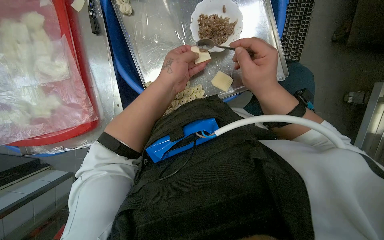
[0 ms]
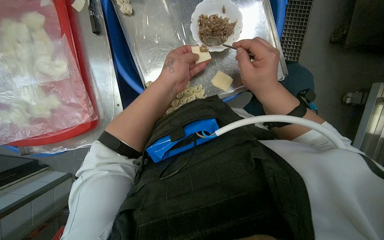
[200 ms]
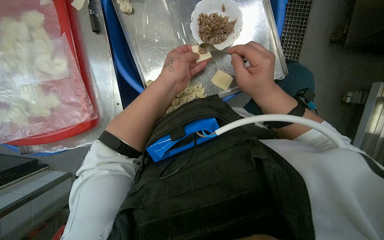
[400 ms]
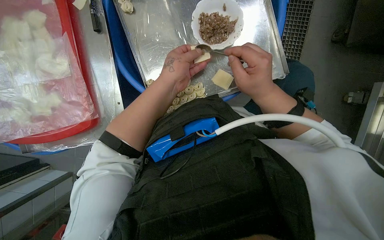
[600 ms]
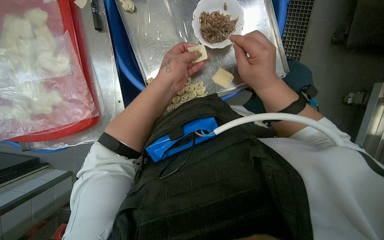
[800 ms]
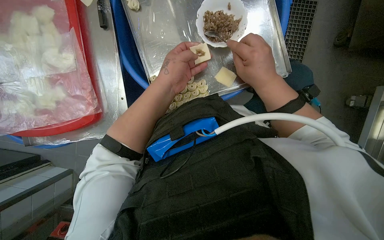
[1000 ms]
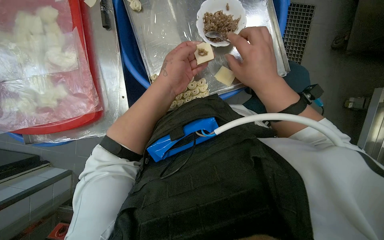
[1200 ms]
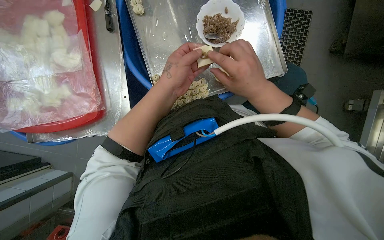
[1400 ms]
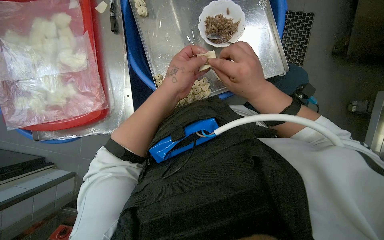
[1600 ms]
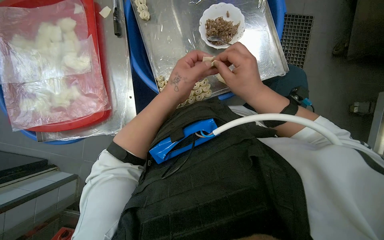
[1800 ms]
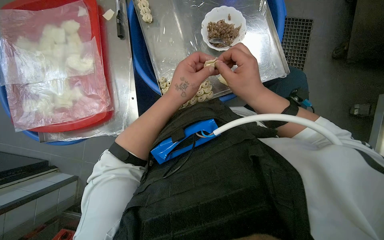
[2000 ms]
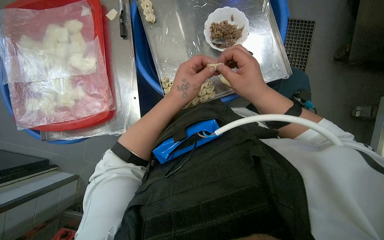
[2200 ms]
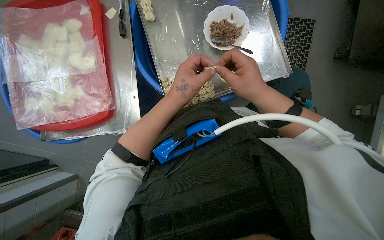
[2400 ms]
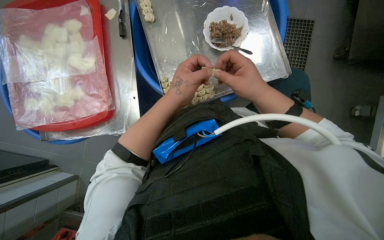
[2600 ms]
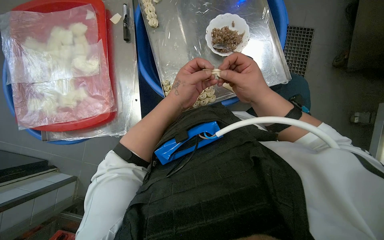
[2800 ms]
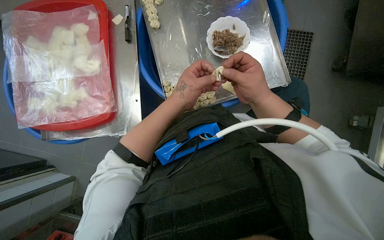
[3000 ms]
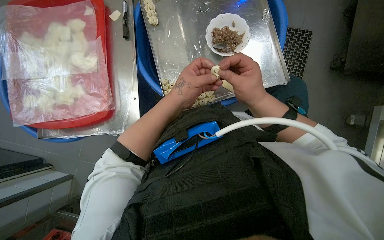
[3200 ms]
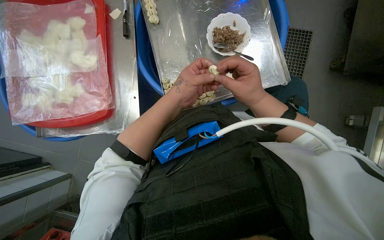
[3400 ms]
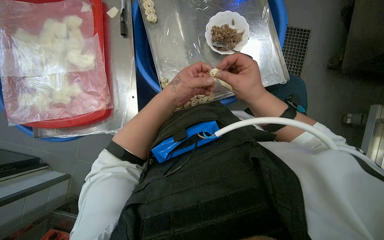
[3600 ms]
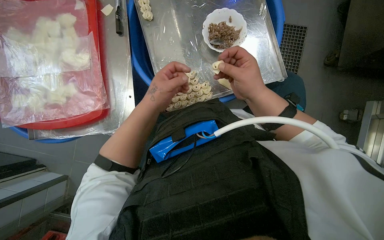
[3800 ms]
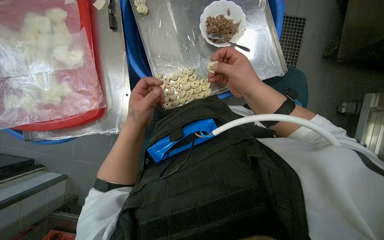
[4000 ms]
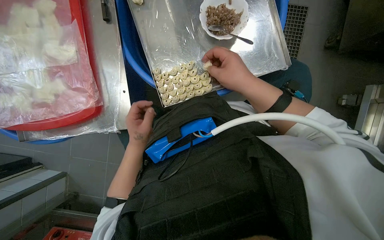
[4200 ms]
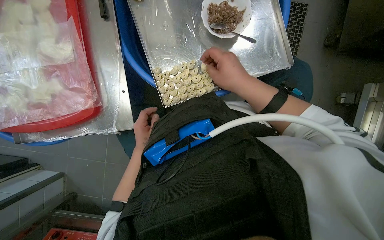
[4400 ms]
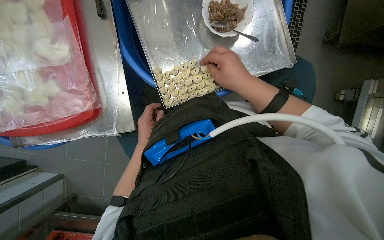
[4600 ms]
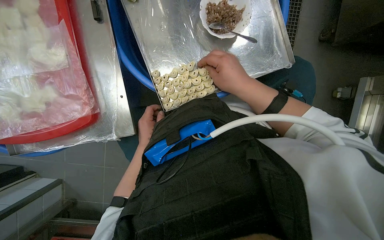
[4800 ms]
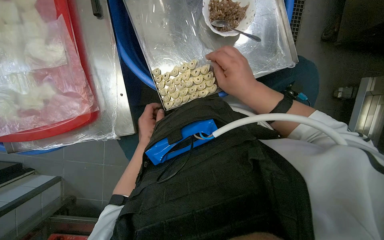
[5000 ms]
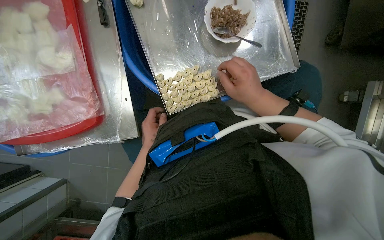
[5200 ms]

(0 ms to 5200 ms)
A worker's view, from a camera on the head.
Job: preparing food.
The whole recording: Making dumplings with meat filling. The worker picks up dough, fills it with meat, folds it, and places the finished dumpling on a tray.
1800 ms - 3400 ms: The hands make small movements and keep their place.
3400 ms - 5200 ms: The left hand shifts roughly 20 cm farther from the camera, down the picture and to the left.

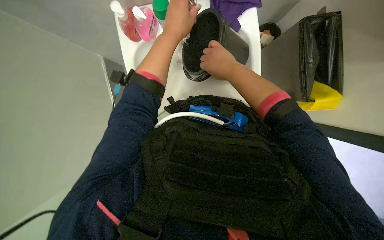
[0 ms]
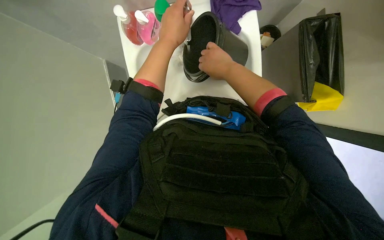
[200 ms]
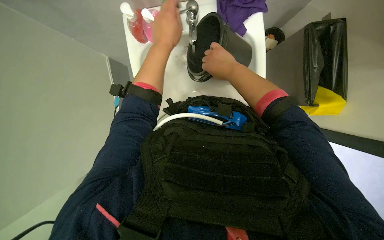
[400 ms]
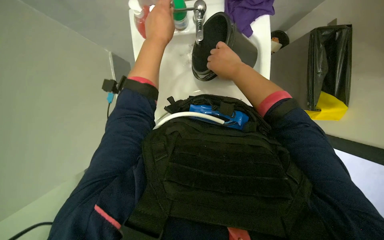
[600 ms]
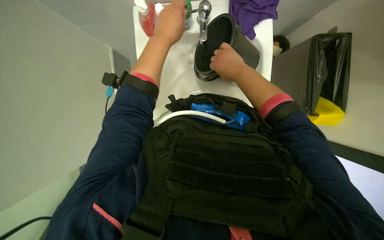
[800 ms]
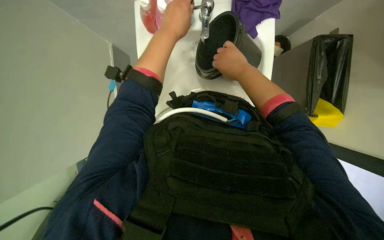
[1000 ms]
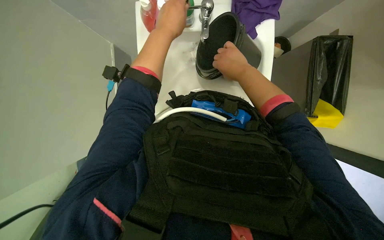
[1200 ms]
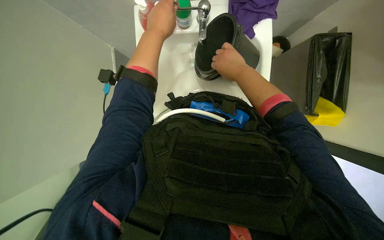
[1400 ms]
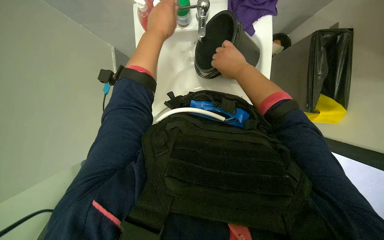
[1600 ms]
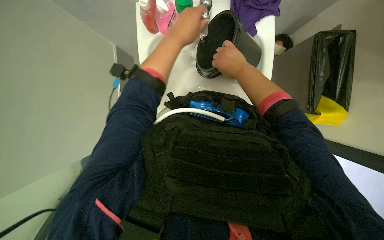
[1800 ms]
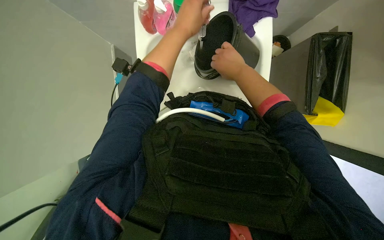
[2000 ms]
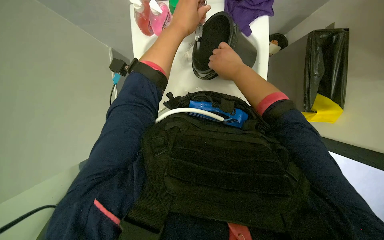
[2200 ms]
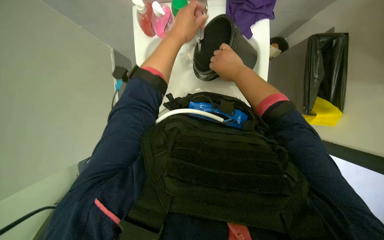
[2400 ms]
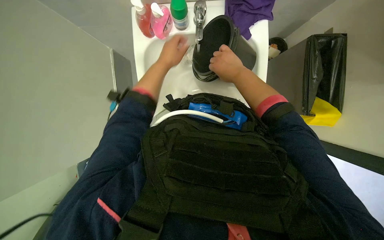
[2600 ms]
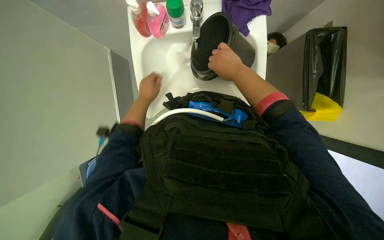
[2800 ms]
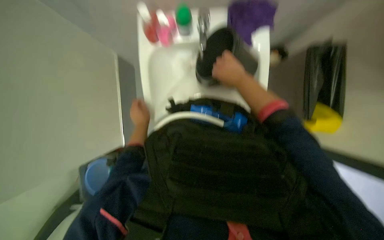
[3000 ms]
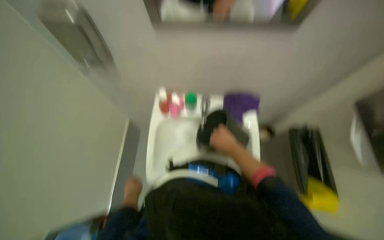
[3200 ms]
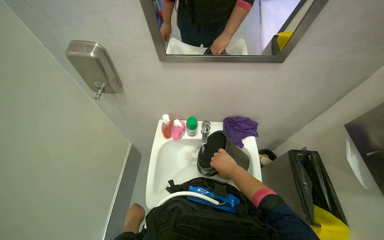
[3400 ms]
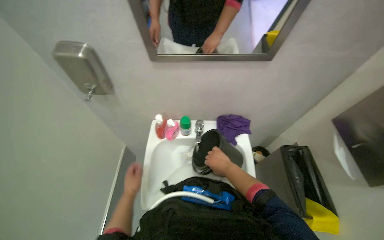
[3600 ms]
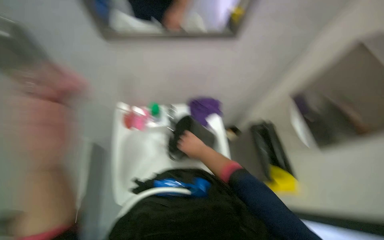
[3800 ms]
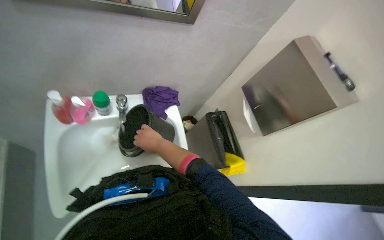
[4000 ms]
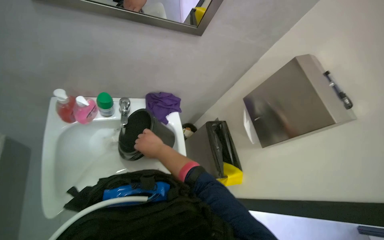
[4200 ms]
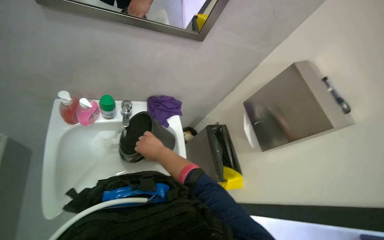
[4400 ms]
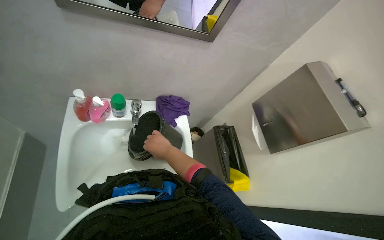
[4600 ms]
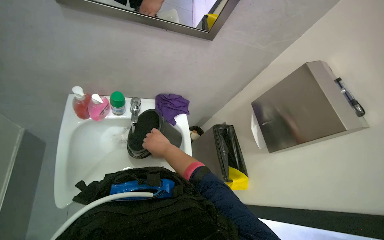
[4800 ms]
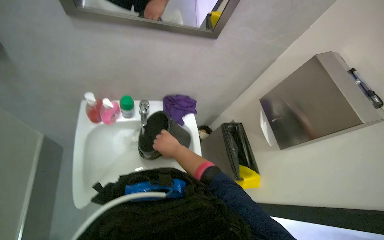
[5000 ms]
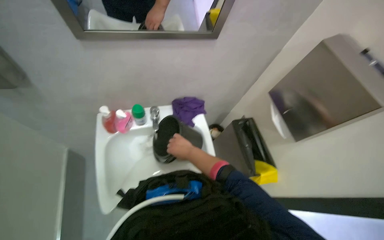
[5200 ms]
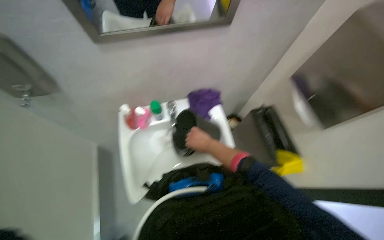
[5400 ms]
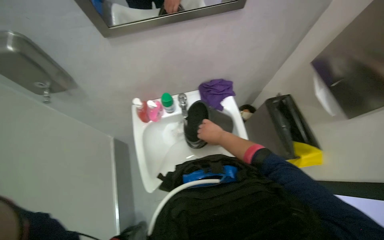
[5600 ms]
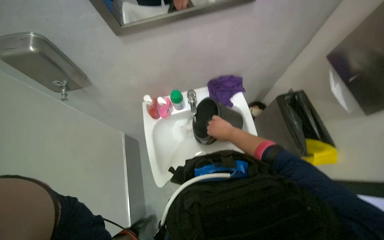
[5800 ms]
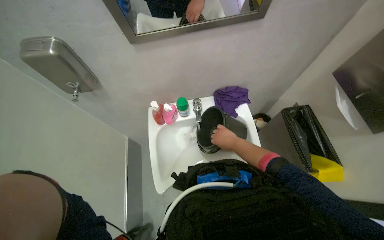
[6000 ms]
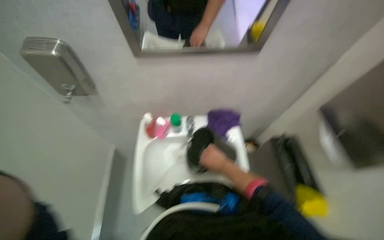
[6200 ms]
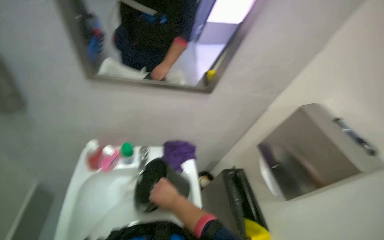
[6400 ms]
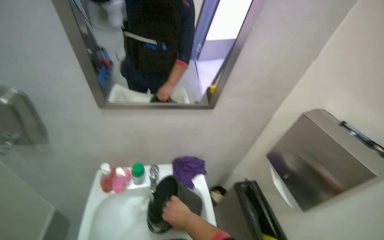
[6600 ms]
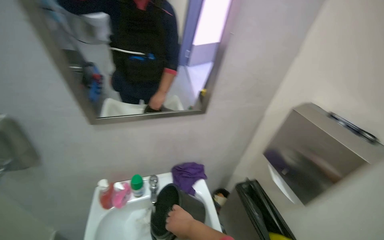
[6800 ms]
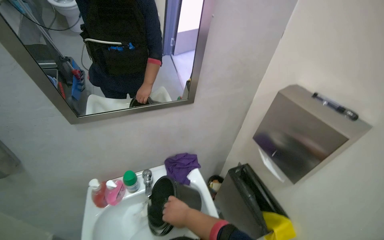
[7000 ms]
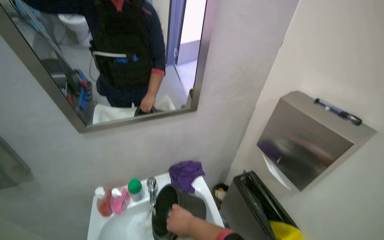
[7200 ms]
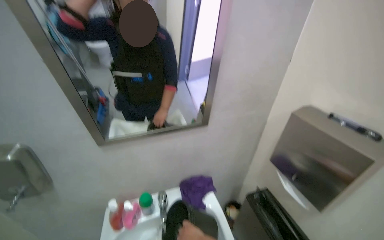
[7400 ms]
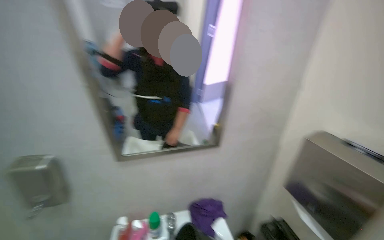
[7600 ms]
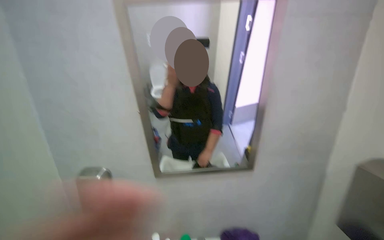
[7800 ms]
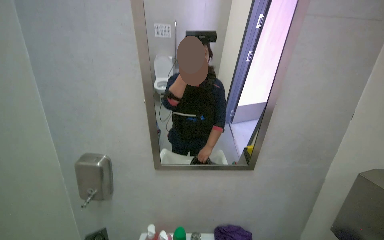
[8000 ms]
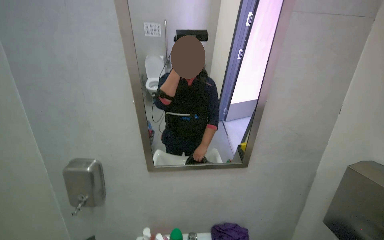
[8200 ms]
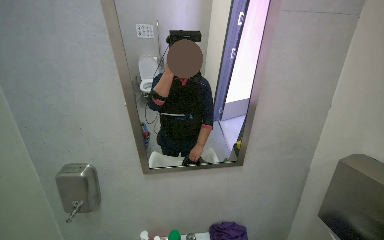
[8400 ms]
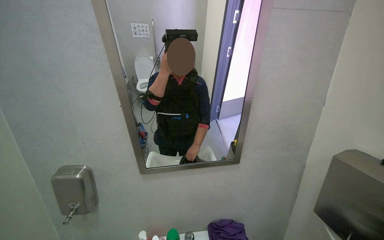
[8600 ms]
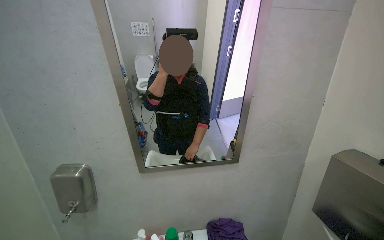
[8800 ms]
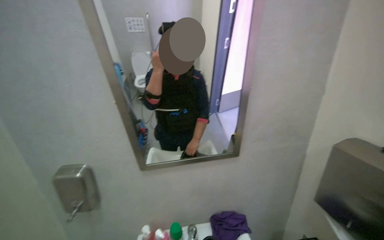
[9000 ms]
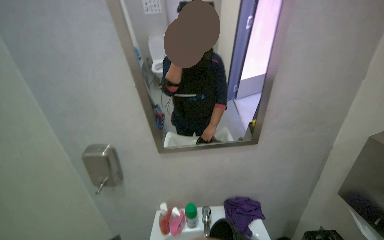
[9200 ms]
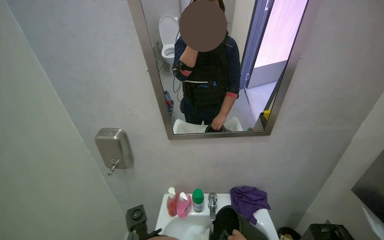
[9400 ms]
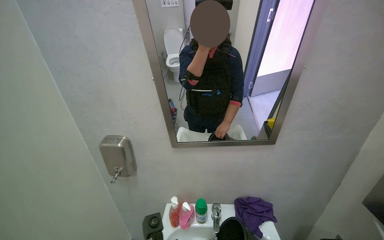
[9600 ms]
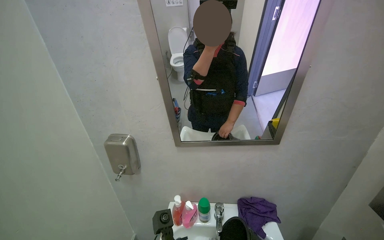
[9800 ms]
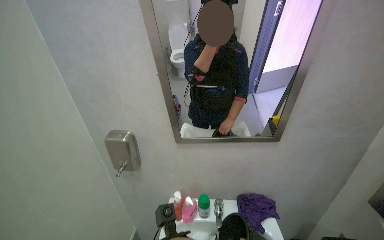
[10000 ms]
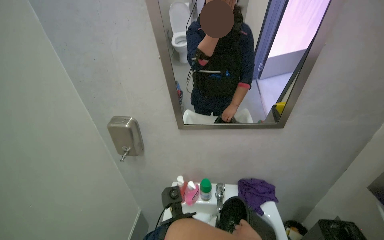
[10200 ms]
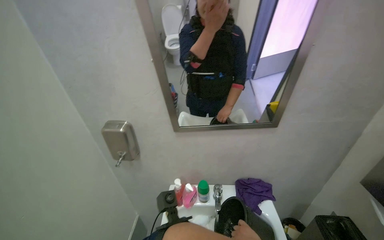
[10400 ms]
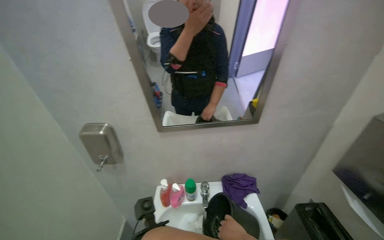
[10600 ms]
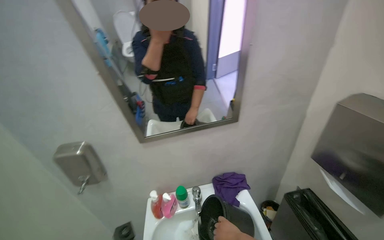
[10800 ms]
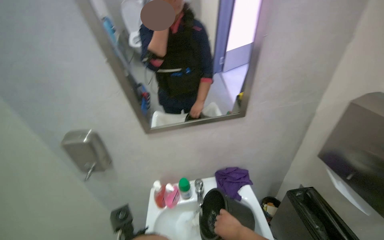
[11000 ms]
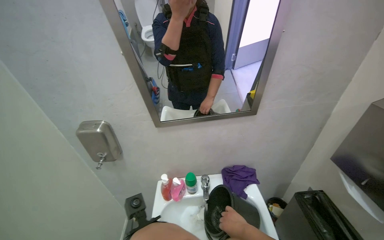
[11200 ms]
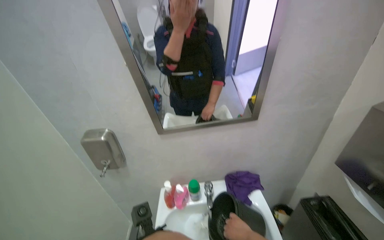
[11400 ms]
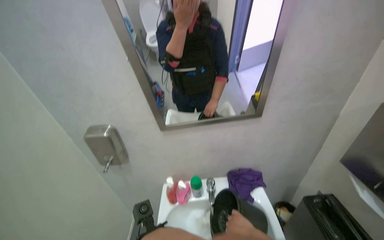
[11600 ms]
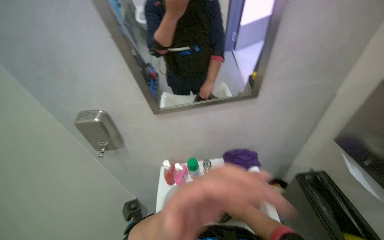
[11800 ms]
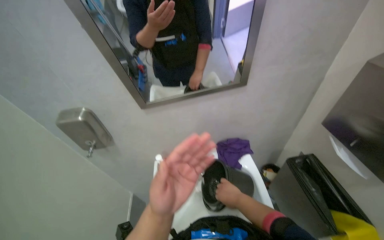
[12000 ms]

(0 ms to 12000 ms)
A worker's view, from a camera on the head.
Job: preparing cleaning supplies.
The whole recording: Preparing cleaning supplies. The worker fills a bucket with water, adds a cloth, and wrings it out.
0 ms - 1600 ms: The hands are busy where they are.
1600 ms - 3000 ms: The left hand travels down the picture, farther from the camera and to the left by some 30 cm.
3000 ms - 4400 ms: The view pans to the right by approximately 30 degrees. The wearer looks some 30 degrees further upward.
4400 ms - 6000 ms: The view pans to the left by roughly 25 degrees.
6000 ms - 7600 ms: The camera pitches upward, by roughly 40 degrees.
9000 ms - 10400 ms: The camera pitches downward, by roughly 15 degrees.

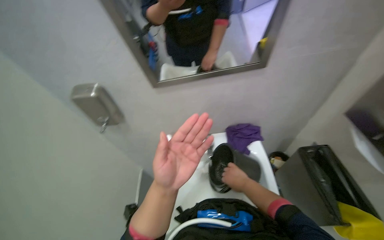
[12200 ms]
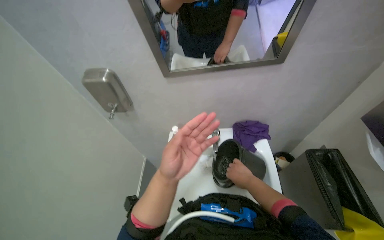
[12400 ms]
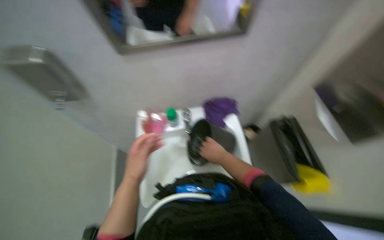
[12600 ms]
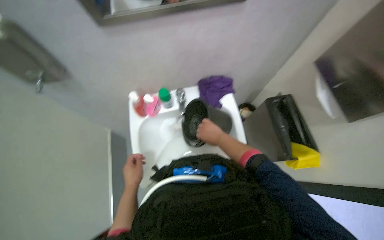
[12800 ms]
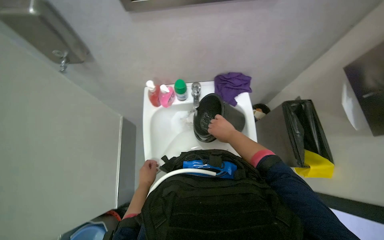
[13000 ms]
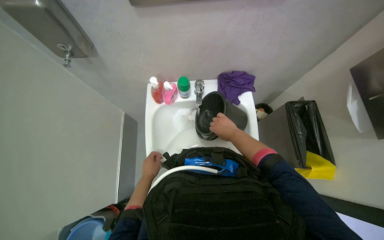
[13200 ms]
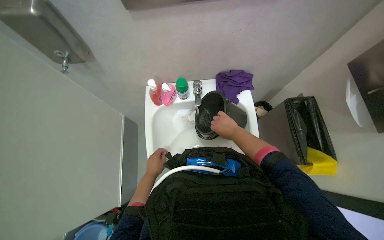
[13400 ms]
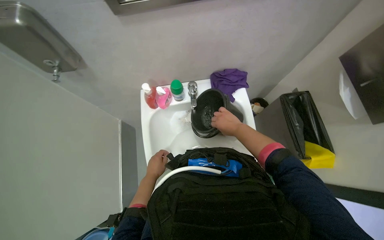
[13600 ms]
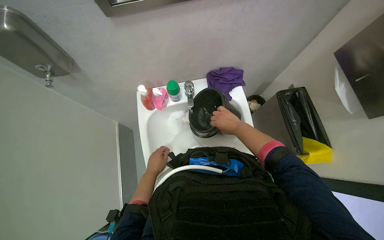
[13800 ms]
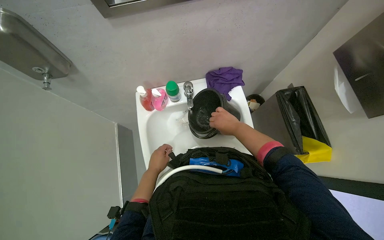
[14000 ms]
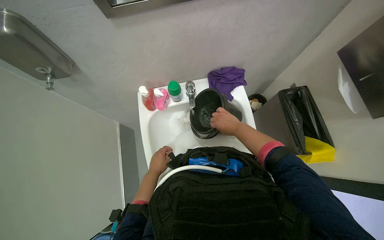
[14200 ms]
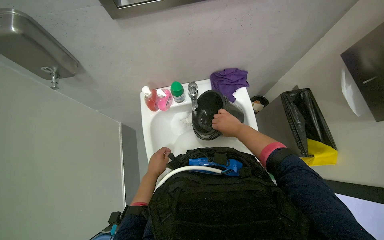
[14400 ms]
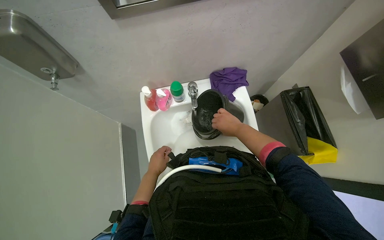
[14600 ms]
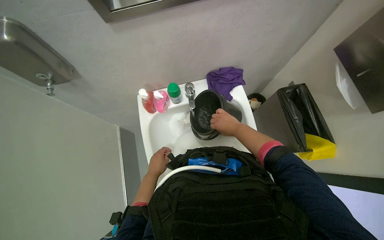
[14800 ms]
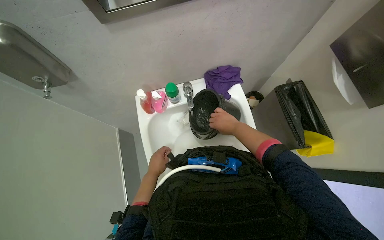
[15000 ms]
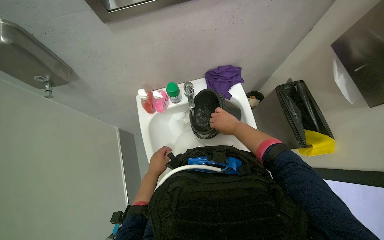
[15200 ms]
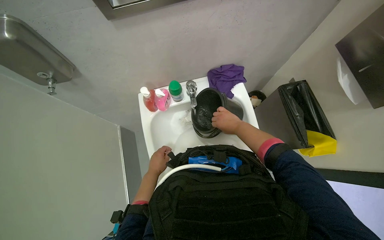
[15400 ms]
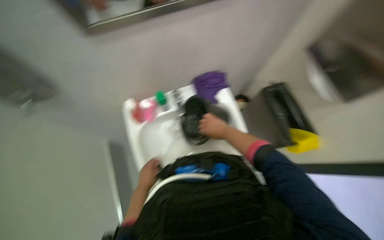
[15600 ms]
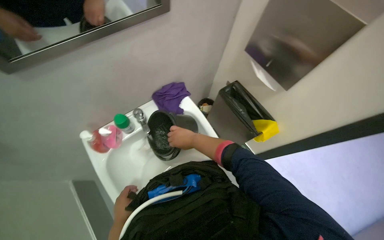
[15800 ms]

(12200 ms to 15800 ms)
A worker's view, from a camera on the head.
Job: preparing cleaning supplies.
The whole recording: Preparing cleaning supplies. The worker fills a bucket with water, adds a cloth, and wrings it out.
12200 ms - 14000 ms: The view tilts about 20 degrees downward. The left hand is displaced farther from the camera by some 25 cm.
14000 ms - 15800 ms: The wearer looks about 25 degrees further to the right.
